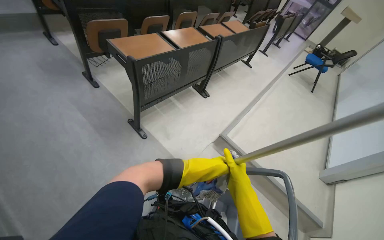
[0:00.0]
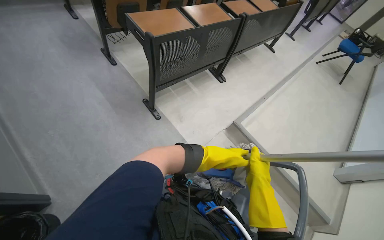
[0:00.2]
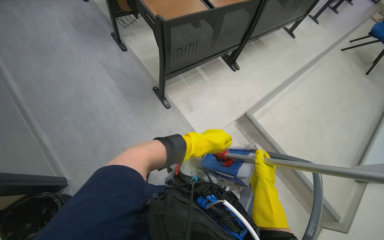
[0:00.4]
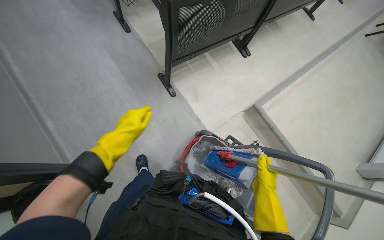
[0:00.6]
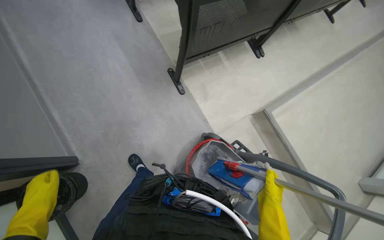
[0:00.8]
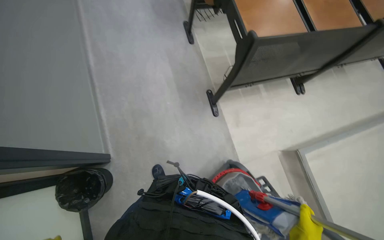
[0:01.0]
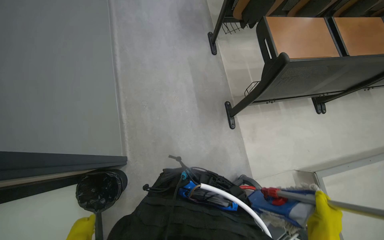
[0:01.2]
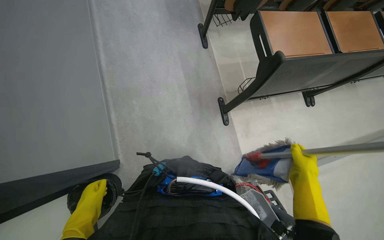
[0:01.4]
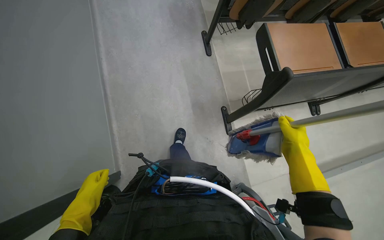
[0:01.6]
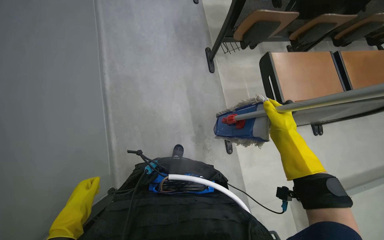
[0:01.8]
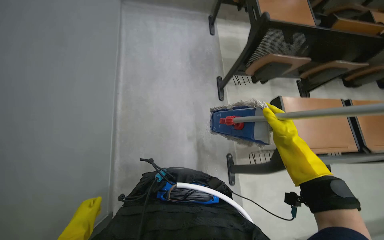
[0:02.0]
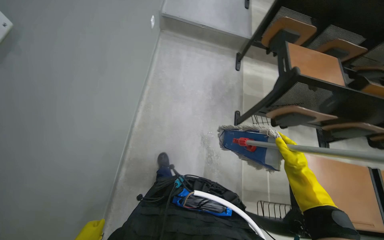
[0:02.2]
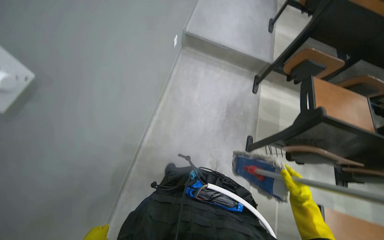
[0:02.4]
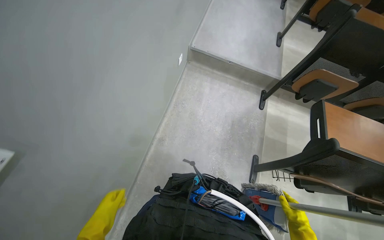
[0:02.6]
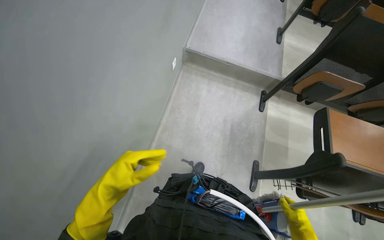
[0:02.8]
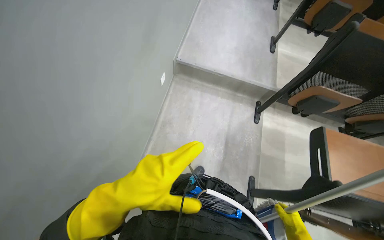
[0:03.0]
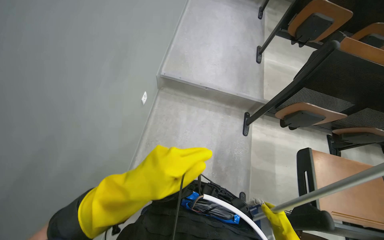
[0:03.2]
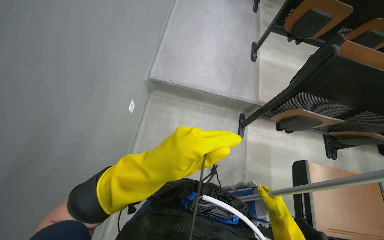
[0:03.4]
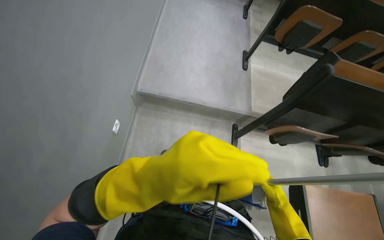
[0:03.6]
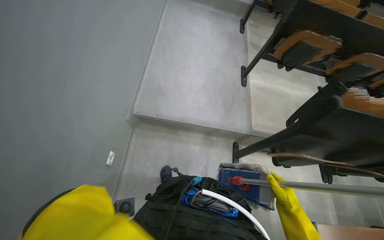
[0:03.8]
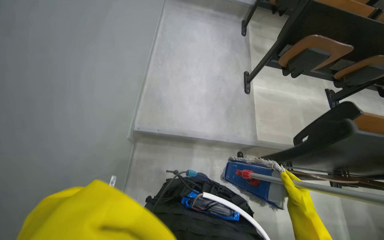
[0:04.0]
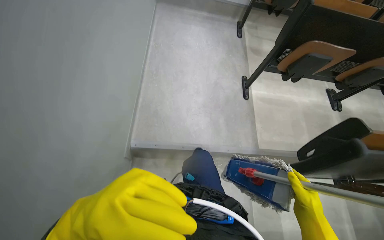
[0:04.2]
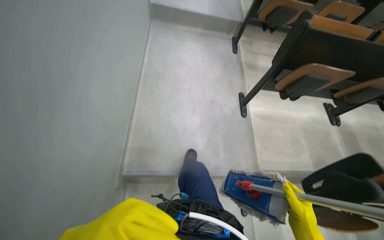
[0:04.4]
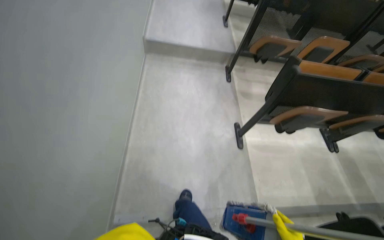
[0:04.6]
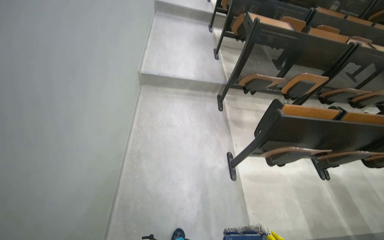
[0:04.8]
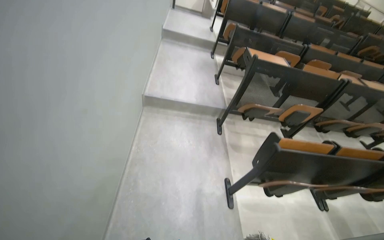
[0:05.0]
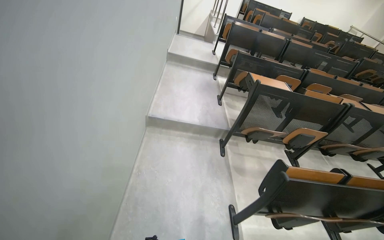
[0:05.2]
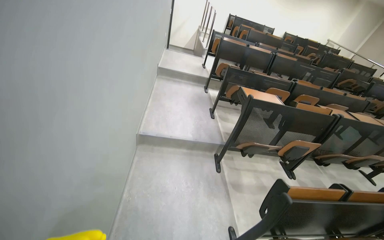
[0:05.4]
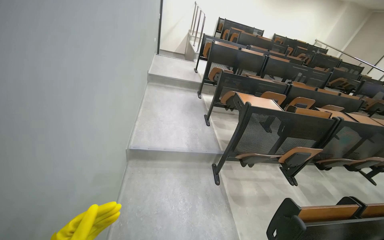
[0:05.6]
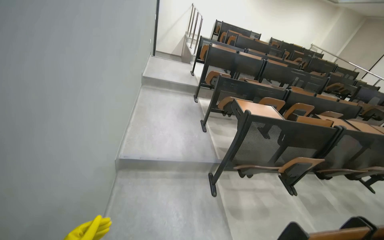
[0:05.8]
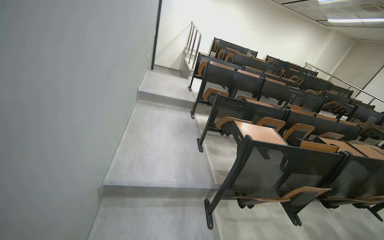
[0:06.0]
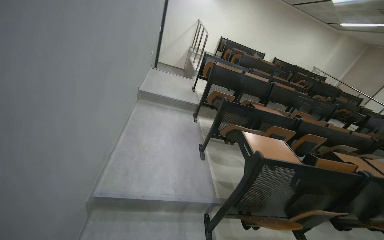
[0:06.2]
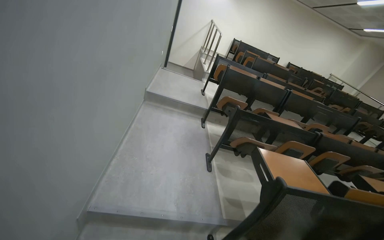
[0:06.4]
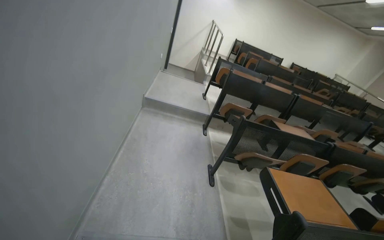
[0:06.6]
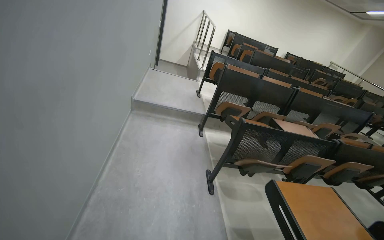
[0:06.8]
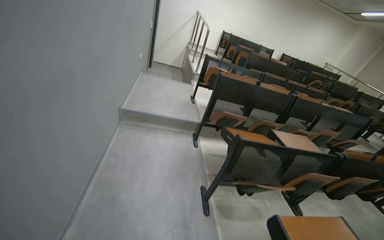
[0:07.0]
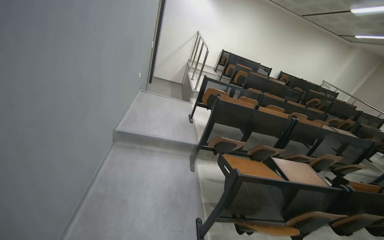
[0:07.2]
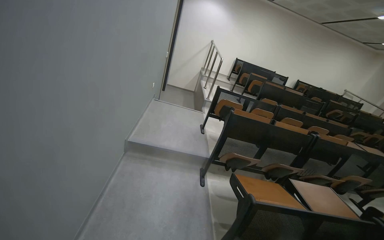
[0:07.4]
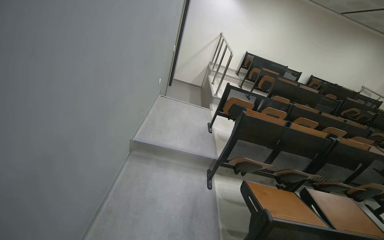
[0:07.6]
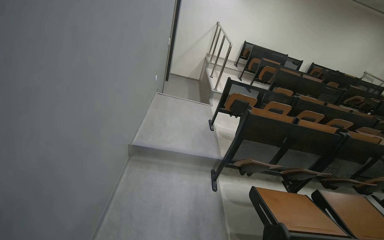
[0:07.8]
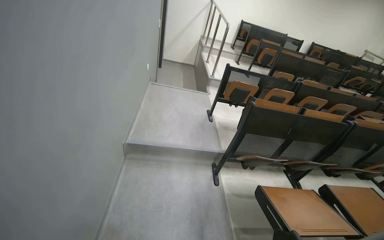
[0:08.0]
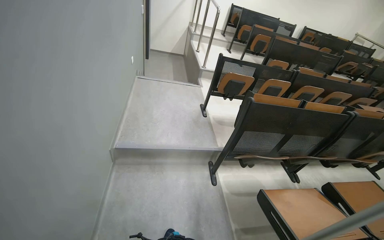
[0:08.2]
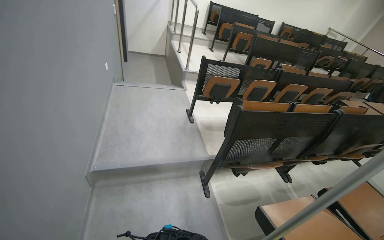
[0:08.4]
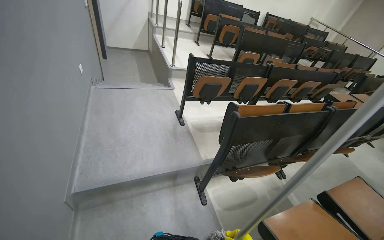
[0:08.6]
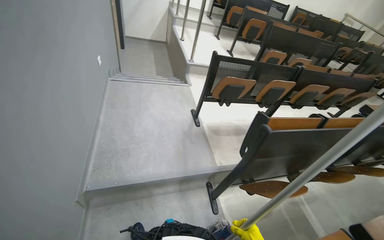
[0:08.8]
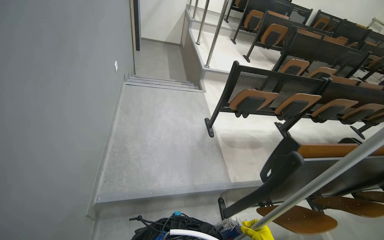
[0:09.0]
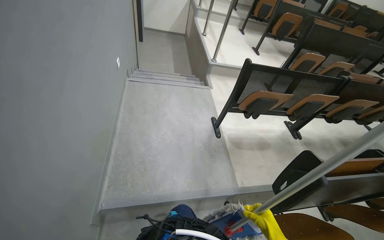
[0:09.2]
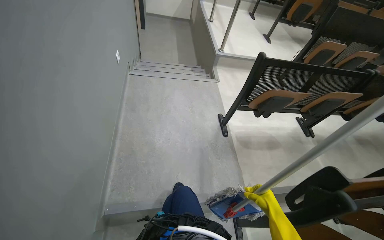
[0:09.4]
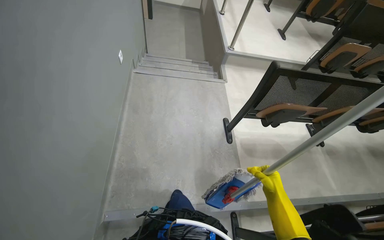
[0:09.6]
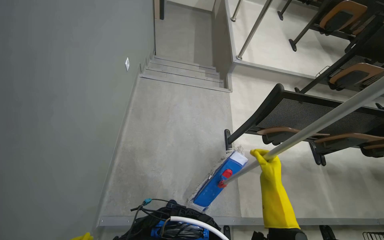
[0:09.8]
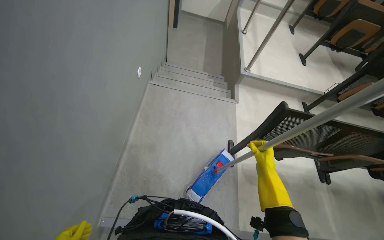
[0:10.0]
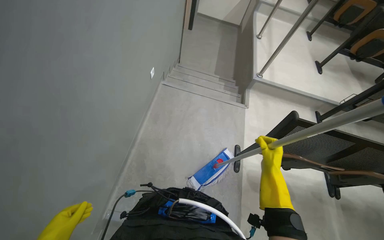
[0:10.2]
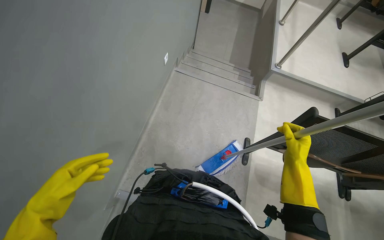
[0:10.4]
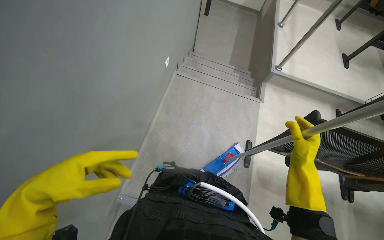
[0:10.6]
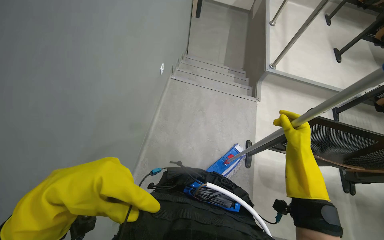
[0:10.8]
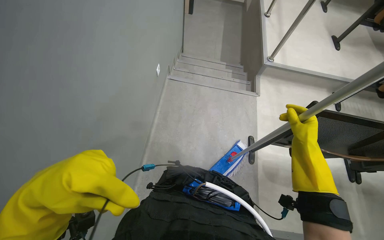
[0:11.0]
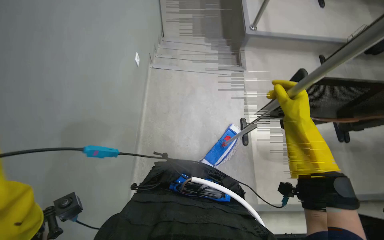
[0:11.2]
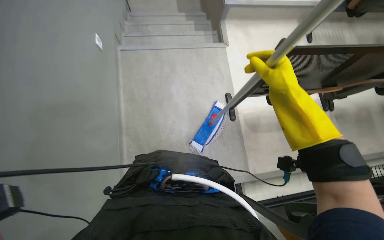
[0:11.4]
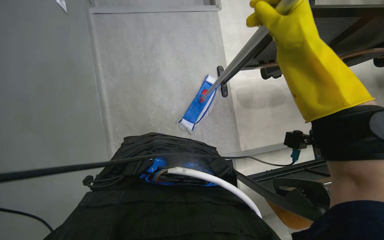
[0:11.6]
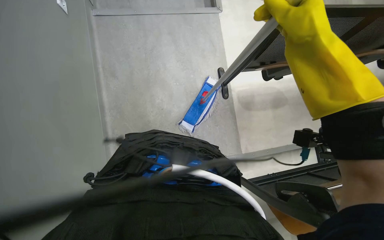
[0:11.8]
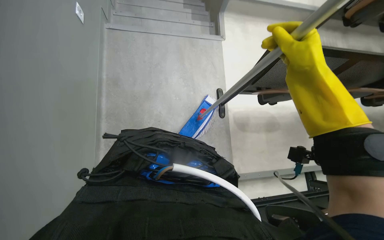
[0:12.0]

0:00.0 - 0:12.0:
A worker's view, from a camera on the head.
Job: mopping floor.
The whole recording: Mopping lecture hall floor. The worker washes the mop, then mops the floor of the lecture hall, moving between rows of desks.
0:00.0 - 0:01.6: The camera travels approximately 50 cm. The head turns to the left by about 35 degrees. The view tips downward by some 15 degrees.
0:01.6 - 0:03.0: The head travels some 50 cm. The wearer's head swings about 30 degrees to the left. The view tips upward by some 25 degrees.
0:03.0 - 0:04.4: The camera travels about 50 cm. The camera pitches upward, by some 15 degrees.
0:04.4 - 0:06.0: The camera travels approximately 90 cm. The camera pitches upward, by roughly 35 degrees.
0:06.0 - 0:07.6: The camera is carried about 1.5 m.
0:07.6 - 0:09.0: The camera travels about 1 m. The view tilts some 20 degrees downward.
0:09.0 - 0:10.4: The camera is carried about 50 cm. The head turns to the left by about 25 degrees. The camera pitches downward, by roughly 15 degrees.
0:10.4 - 0:12.0: The wearer looks approximately 25 degrees further to the right.

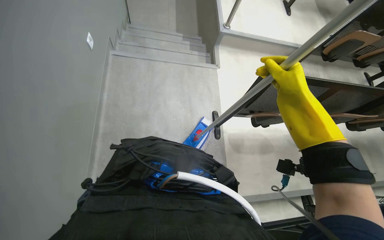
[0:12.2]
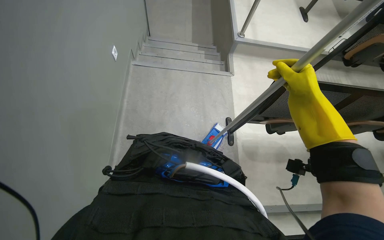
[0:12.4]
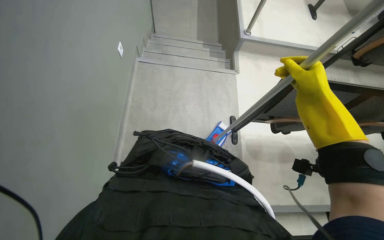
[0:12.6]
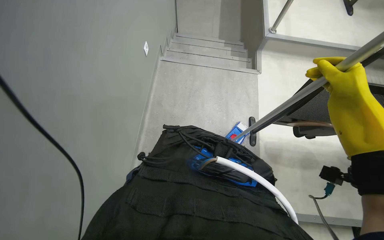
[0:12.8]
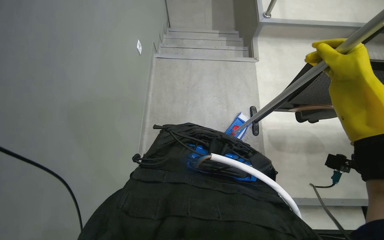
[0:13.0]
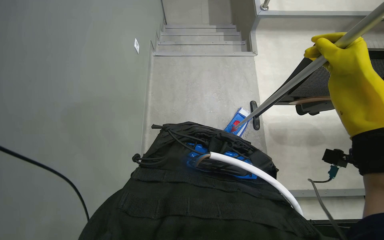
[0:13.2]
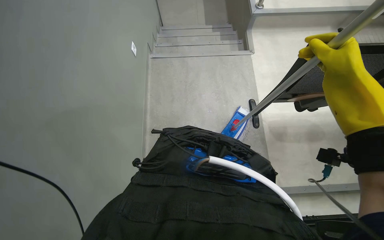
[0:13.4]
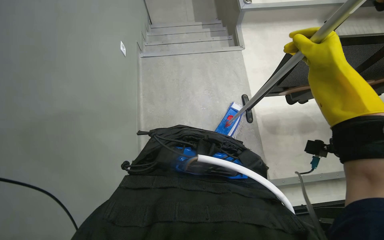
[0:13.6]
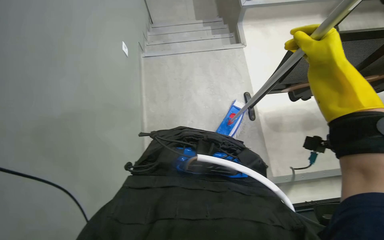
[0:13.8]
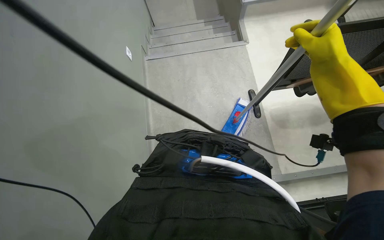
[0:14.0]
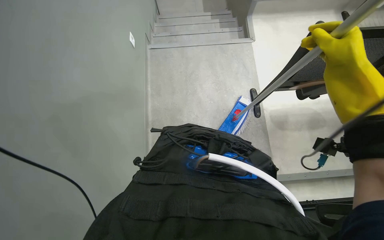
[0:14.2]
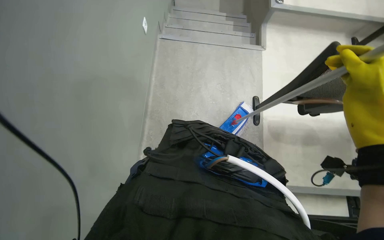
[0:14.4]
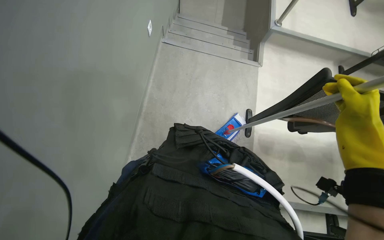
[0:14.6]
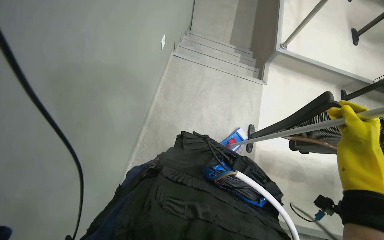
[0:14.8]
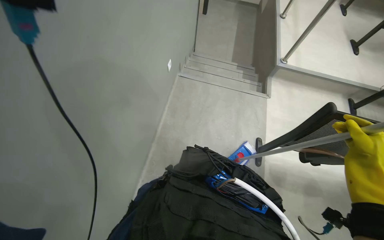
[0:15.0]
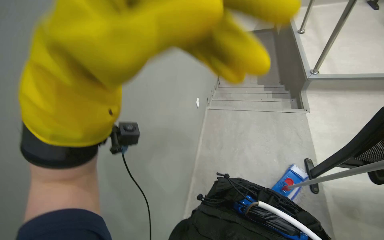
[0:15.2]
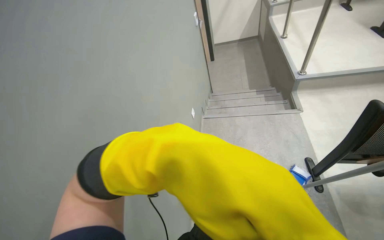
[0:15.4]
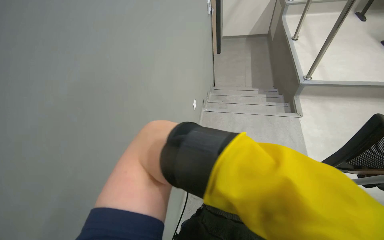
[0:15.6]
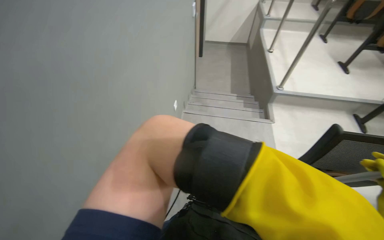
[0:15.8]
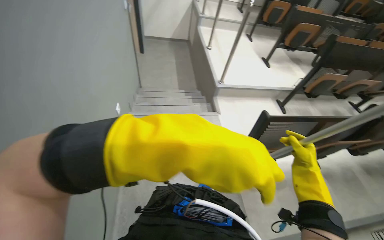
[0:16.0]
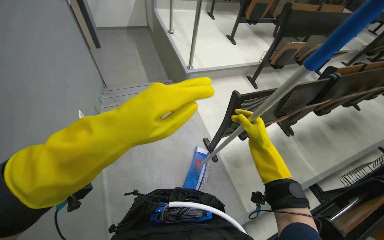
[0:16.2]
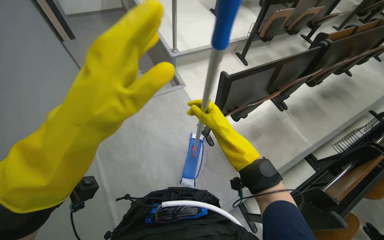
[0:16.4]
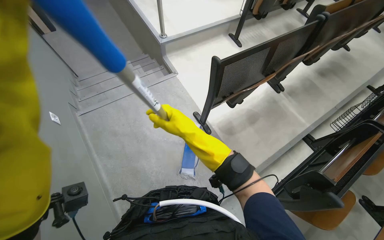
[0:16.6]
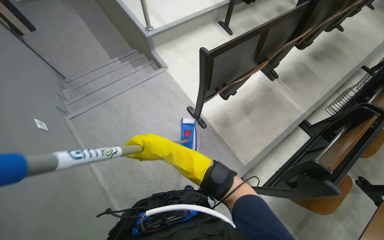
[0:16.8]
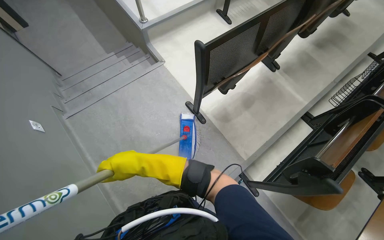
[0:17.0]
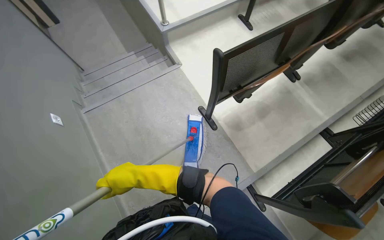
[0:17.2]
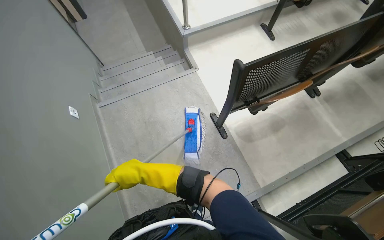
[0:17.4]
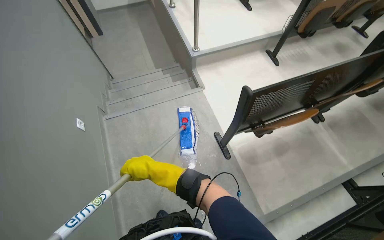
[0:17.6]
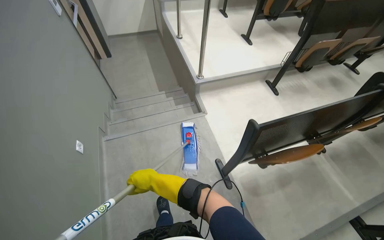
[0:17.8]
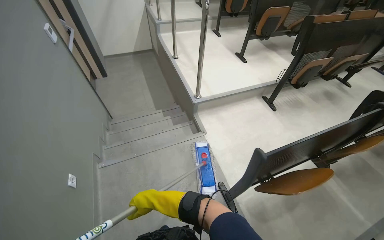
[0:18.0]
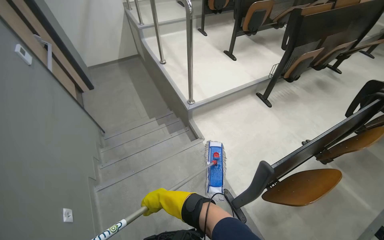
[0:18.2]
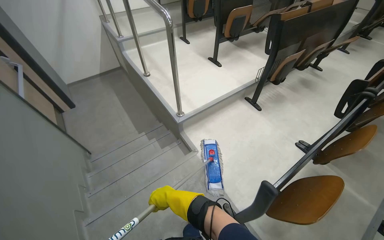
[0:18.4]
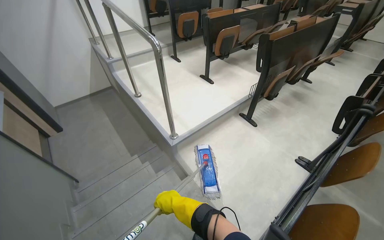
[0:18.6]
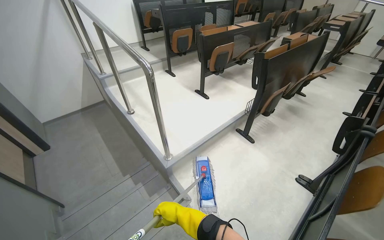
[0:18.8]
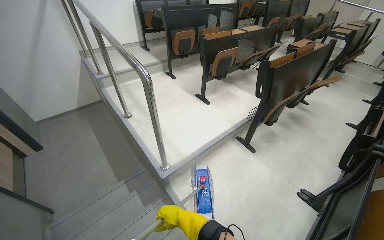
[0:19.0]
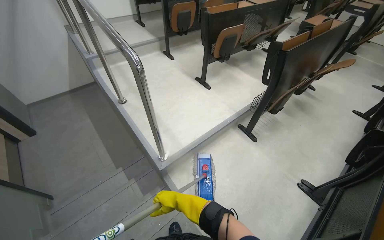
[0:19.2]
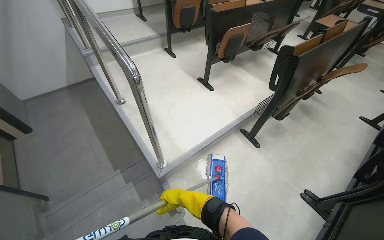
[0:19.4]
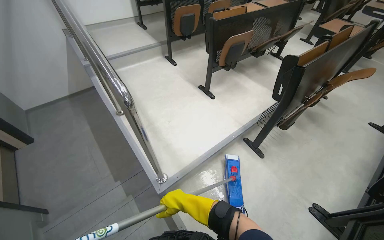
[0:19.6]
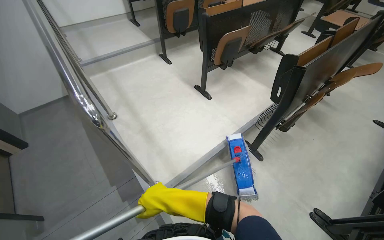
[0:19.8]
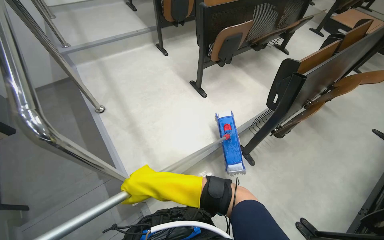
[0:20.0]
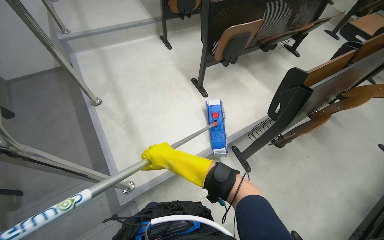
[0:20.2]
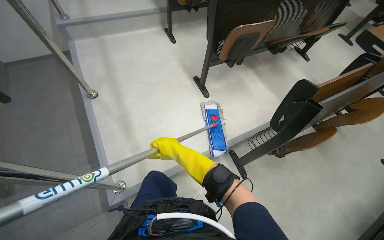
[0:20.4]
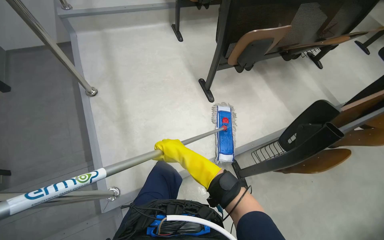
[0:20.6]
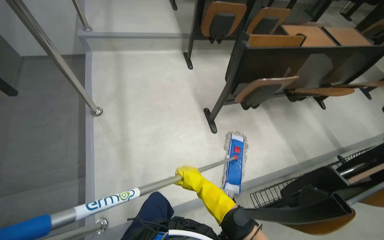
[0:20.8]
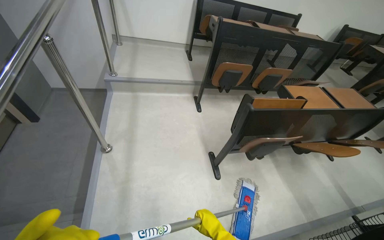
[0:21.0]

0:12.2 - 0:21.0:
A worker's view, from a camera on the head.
Job: mopping floor.
The whole recording: Mopping lecture hall floor. The worker washes the mop, then mops the floor of the lecture hall, moving between rows of desks.
0:13.6 - 0:15.2: The head rotates approximately 20 degrees to the left. The camera pitches upward, by approximately 20 degrees.
0:15.2 - 0:16.6: The head turns to the right by some 45 degrees. The camera pitches downward, by roughly 15 degrees.
0:16.6 - 0:18.0: The view tilts approximately 15 degrees upward. The right hand goes approximately 40 cm farther from the camera and to the left.
0:18.0 - 0:19.6: The camera is carried roughly 1 m.
